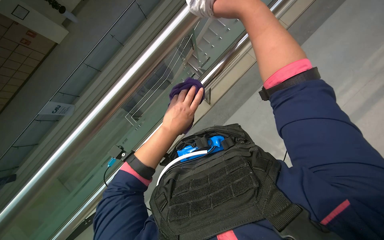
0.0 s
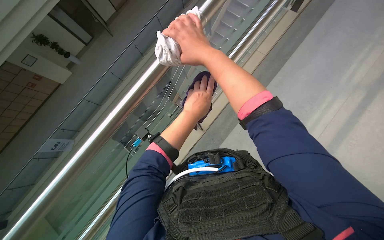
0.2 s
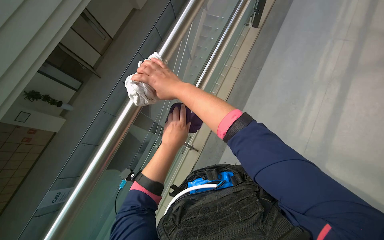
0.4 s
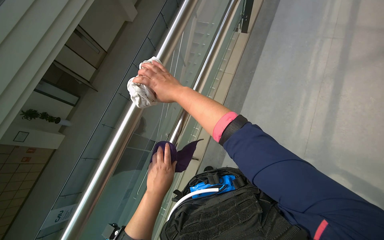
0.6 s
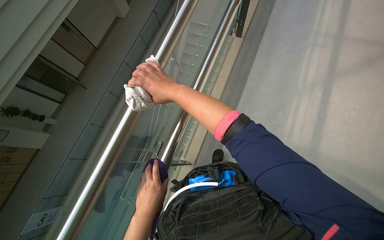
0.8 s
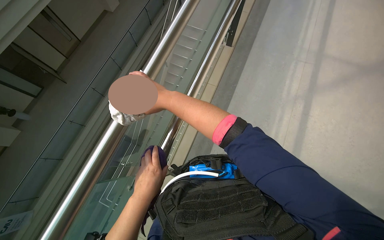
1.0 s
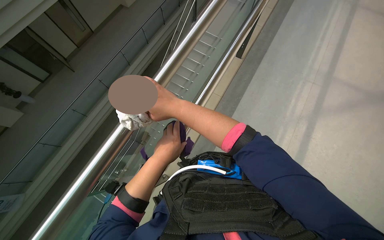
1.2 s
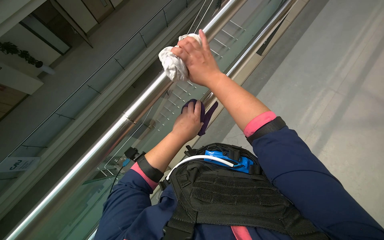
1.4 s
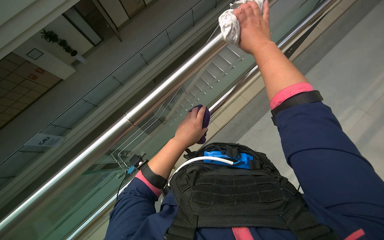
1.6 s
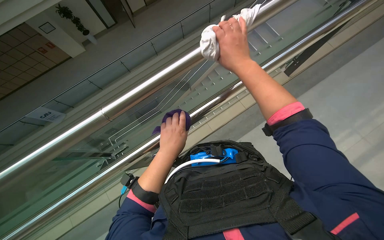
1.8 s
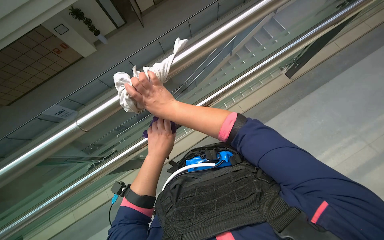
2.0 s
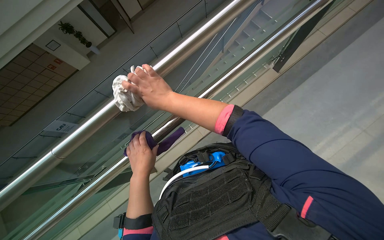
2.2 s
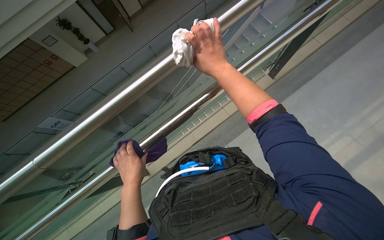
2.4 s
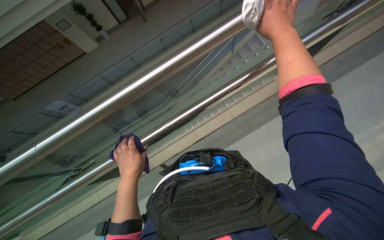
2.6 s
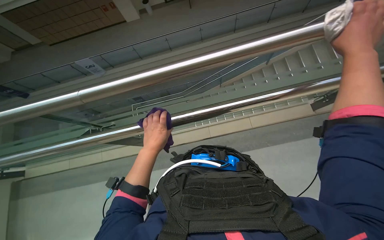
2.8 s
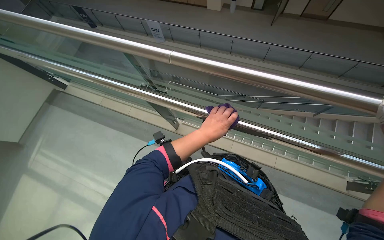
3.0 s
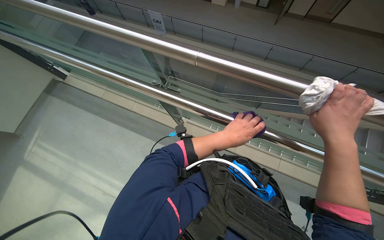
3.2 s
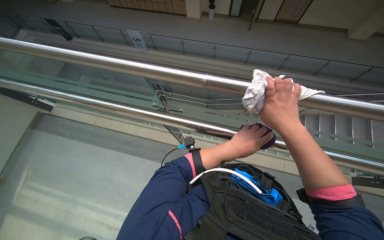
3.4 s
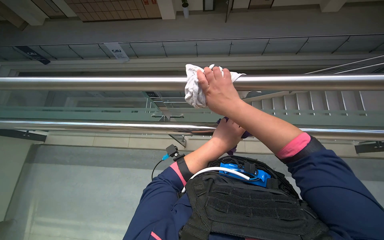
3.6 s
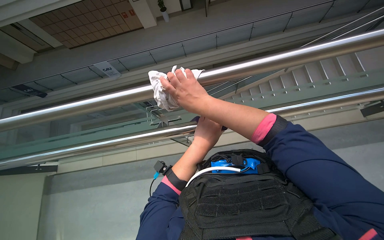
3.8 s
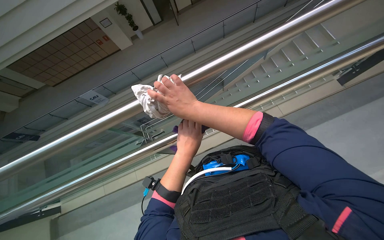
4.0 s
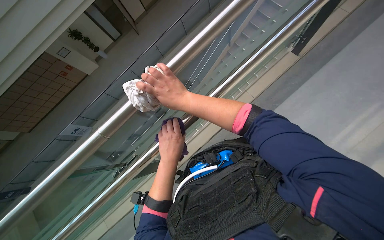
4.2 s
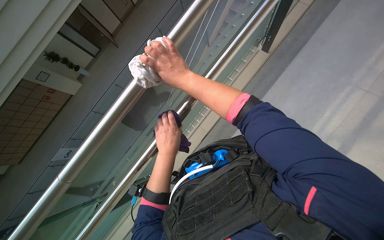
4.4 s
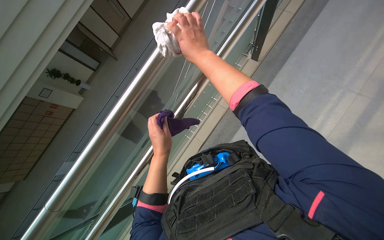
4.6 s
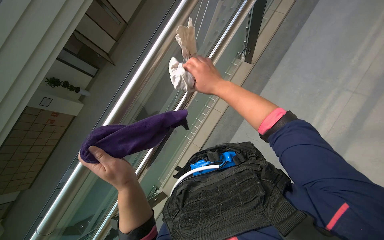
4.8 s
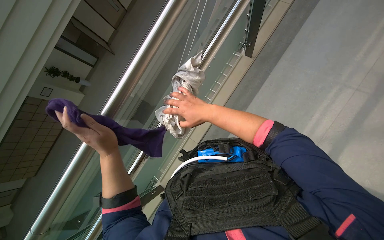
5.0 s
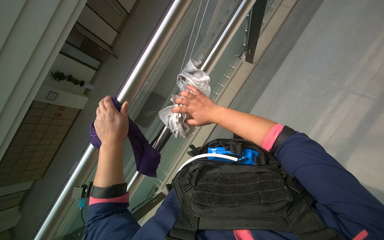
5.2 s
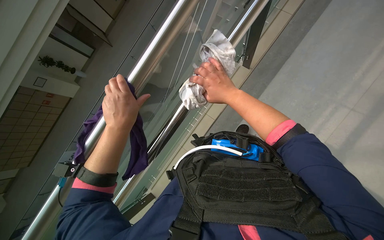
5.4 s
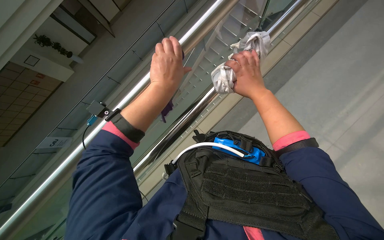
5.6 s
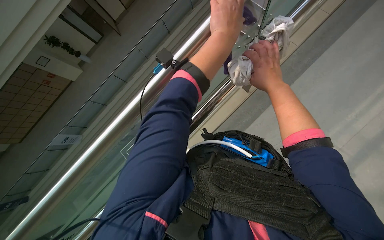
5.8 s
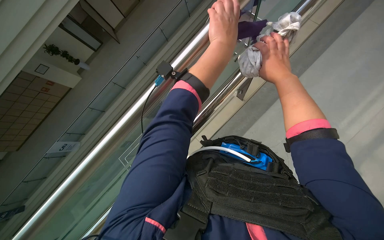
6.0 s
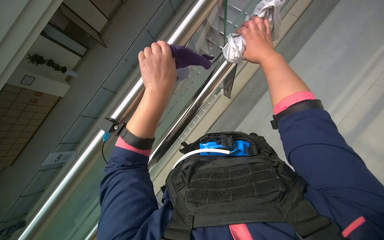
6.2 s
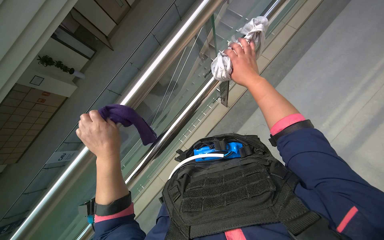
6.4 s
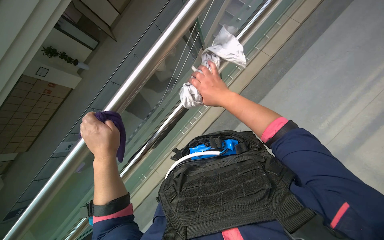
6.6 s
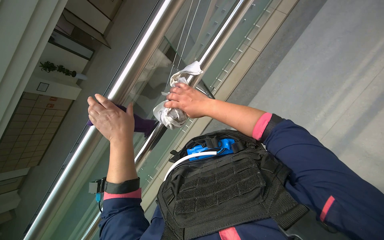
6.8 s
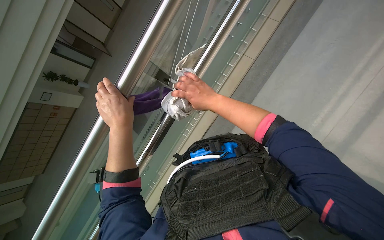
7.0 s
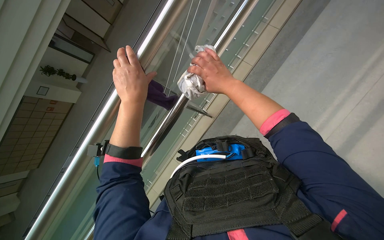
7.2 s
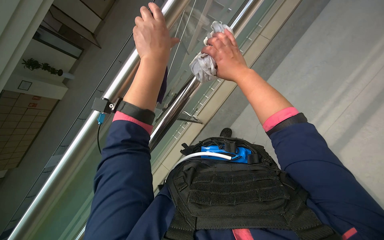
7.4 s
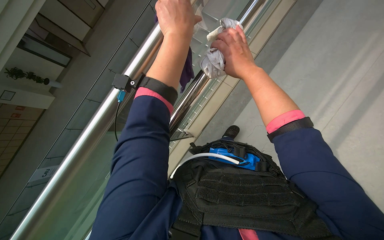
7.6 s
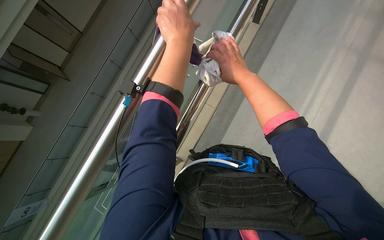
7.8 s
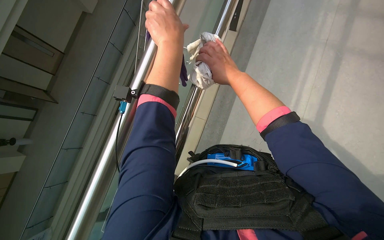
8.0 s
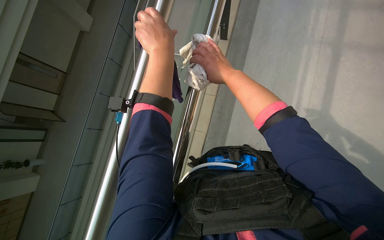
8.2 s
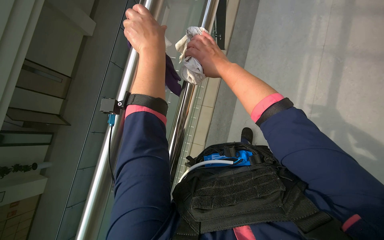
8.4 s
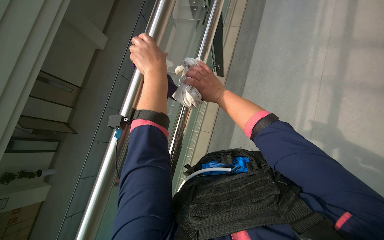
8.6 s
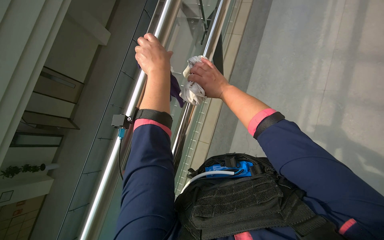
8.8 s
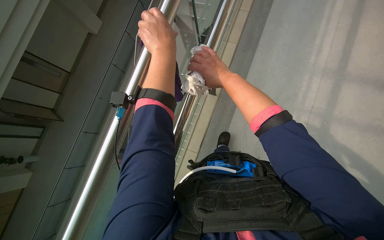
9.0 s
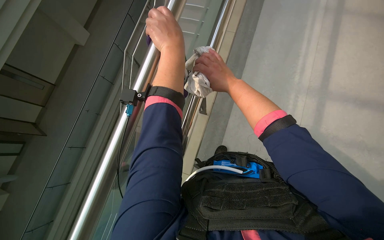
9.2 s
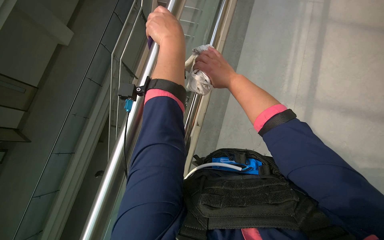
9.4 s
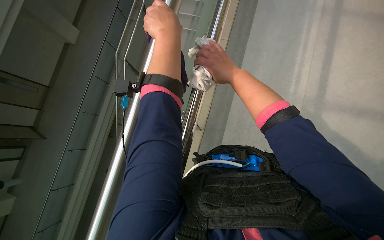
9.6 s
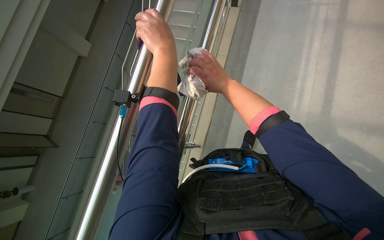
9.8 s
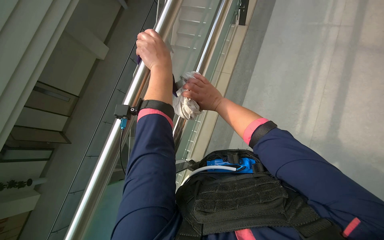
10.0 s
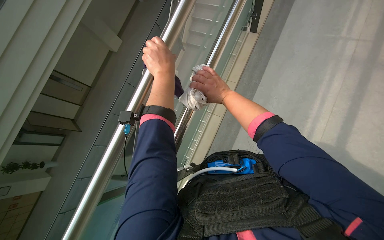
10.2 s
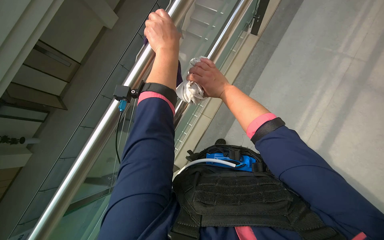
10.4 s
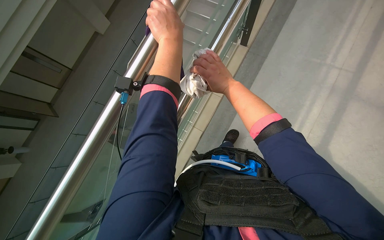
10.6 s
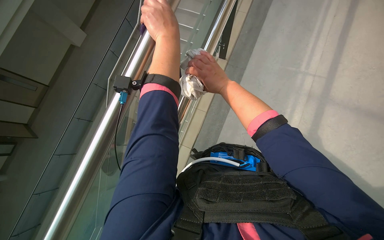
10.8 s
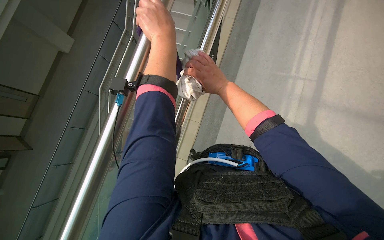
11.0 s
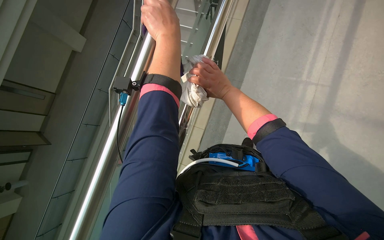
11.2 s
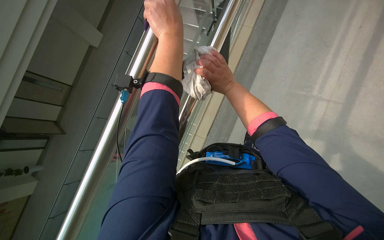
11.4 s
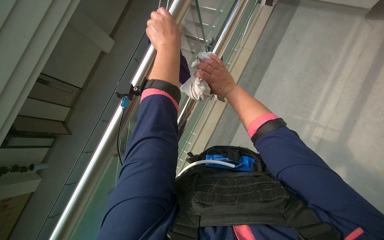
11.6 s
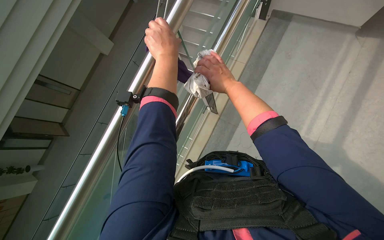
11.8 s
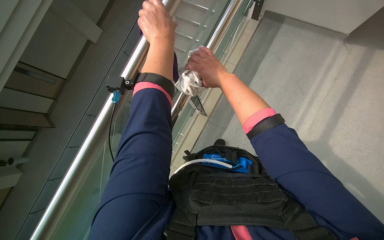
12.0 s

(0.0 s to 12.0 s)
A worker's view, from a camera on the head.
Job: wiping surfaces.
The whole recording: Wiping metal and glass railings. The worker wipes the metal and glass railings with a white cloth.
0.0 s - 1.6 s: The wearer looks roughly 20 degrees further upward.
3.0 s - 4.4 s: The head rotates about 70 degrees to the right.
4.4 s - 6.0 s: The left hand heads up the picture, covering roughly 15 cm.
6.0 s - 7.6 s: The left hand travels nearer to the camera by some 15 cm, and reaches approximately 25 cm to the left, then returns.
7.6 s - 9.0 s: The left hand goes approximately 10 cm farther from the camera.

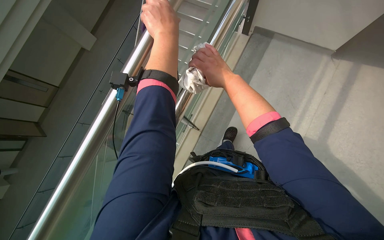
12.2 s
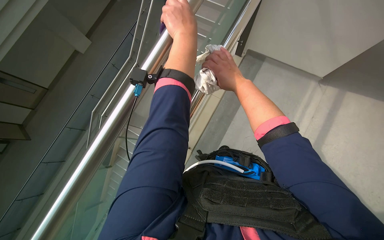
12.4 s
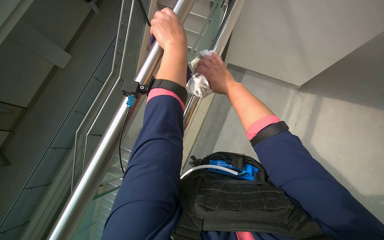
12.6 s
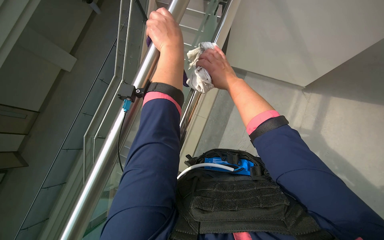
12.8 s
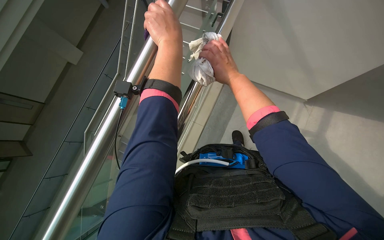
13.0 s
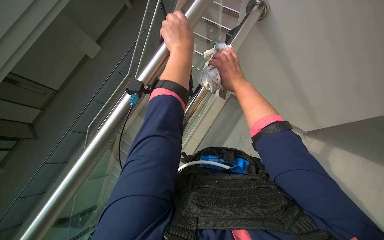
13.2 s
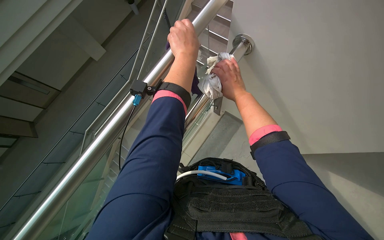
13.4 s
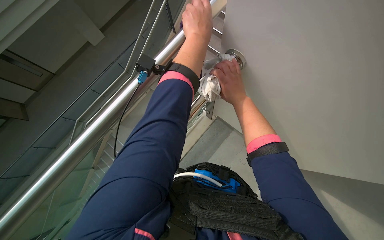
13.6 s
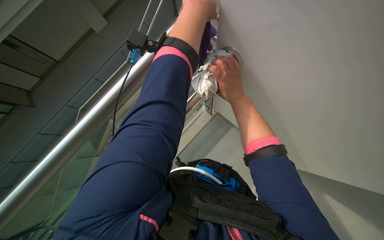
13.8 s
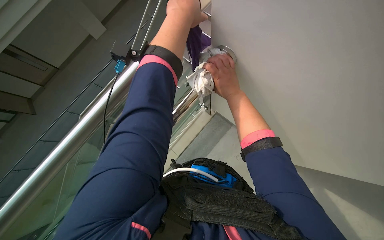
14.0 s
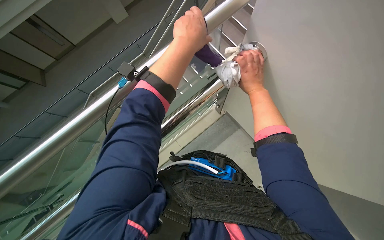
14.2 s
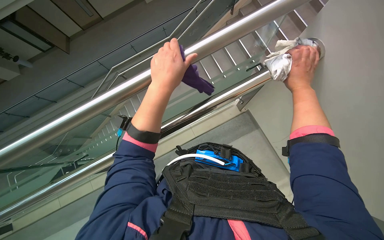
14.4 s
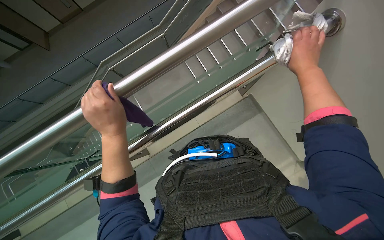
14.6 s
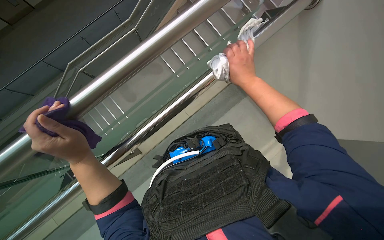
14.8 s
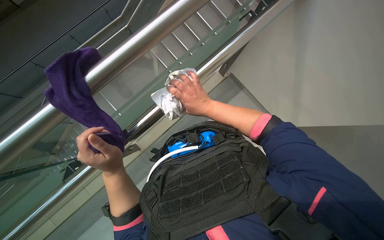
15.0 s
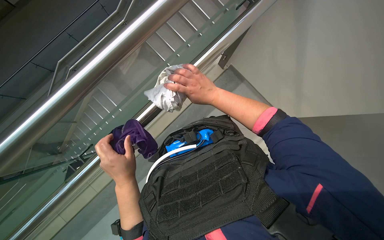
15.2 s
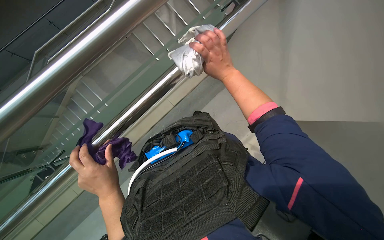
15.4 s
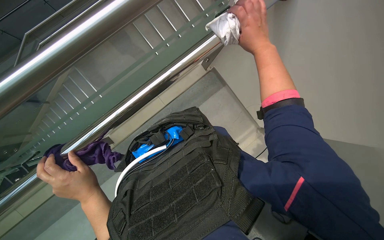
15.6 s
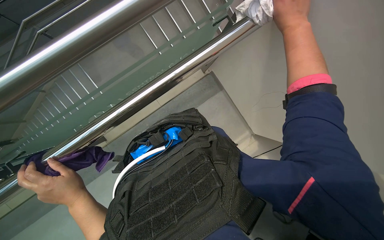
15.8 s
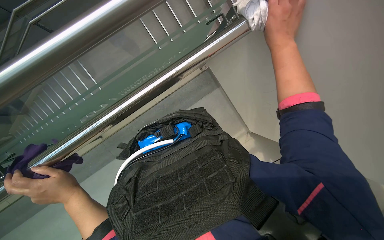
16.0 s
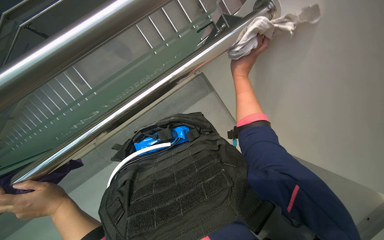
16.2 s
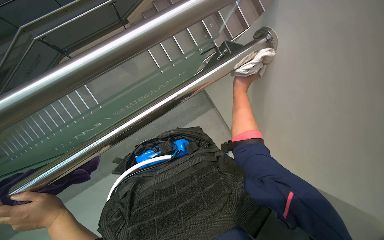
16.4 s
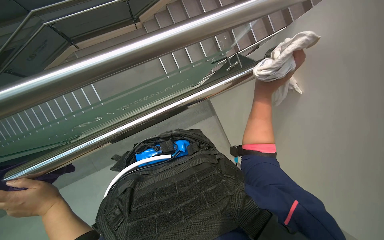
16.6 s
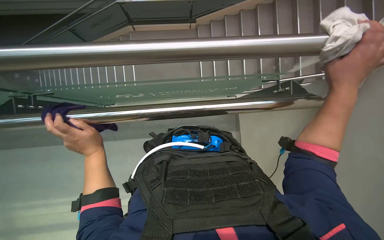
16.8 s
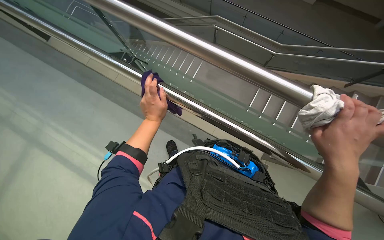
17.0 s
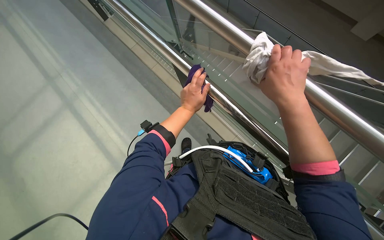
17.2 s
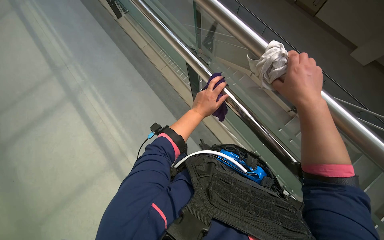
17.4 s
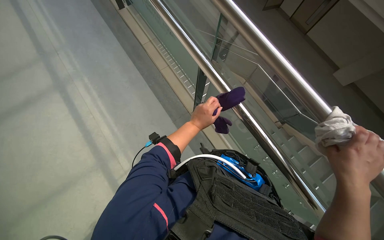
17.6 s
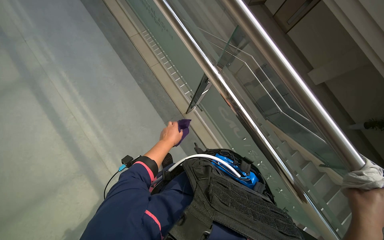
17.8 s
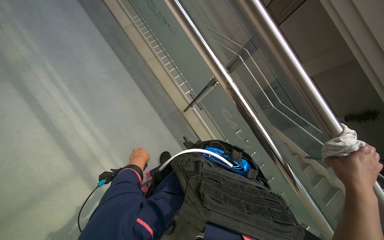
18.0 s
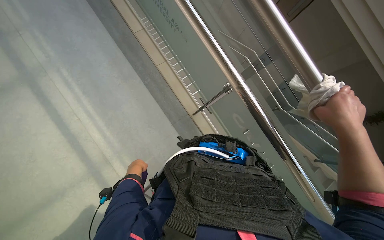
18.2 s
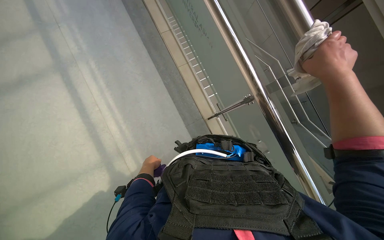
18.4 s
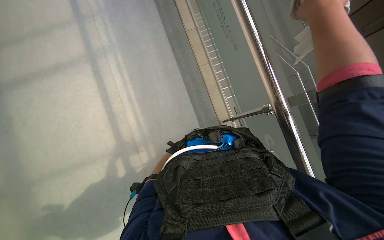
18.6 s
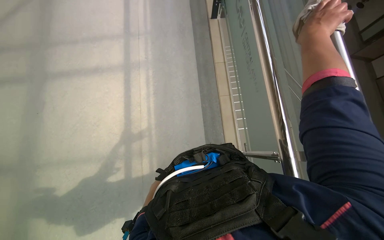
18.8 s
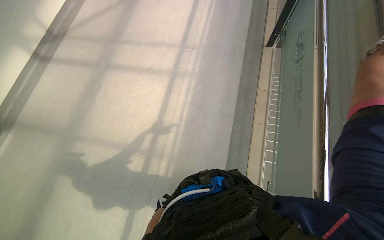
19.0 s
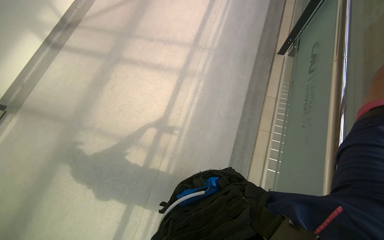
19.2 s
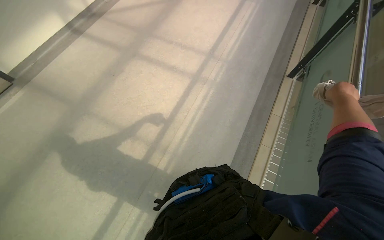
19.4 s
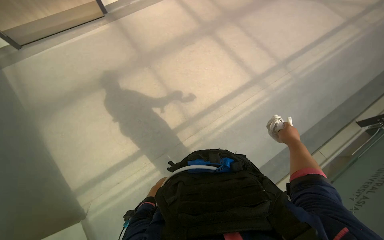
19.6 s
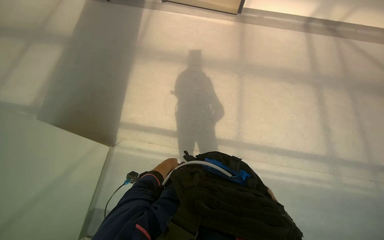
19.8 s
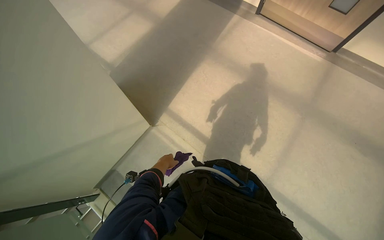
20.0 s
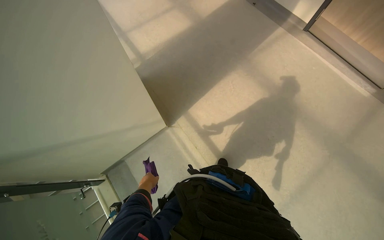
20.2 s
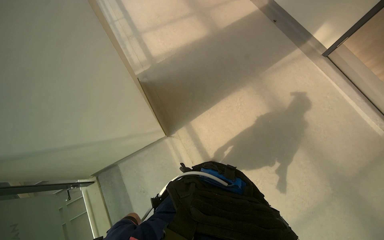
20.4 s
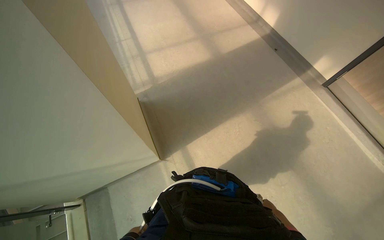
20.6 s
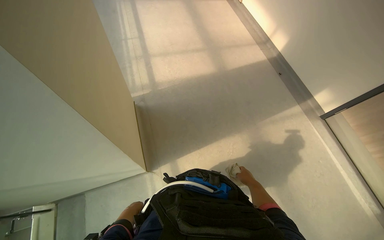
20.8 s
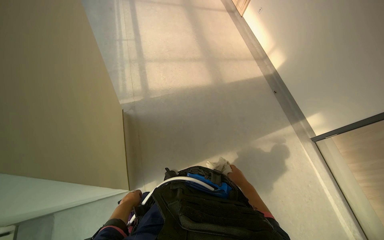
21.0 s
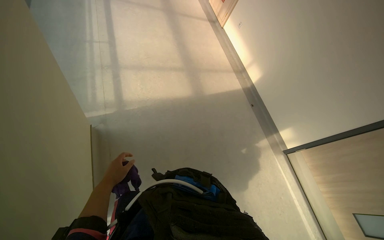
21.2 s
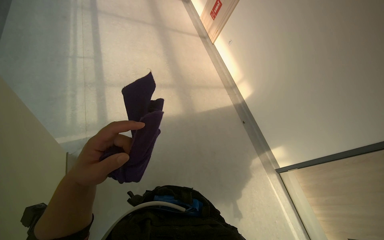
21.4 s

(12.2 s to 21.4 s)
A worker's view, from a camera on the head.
Job: wiping surfaces.
The whole recording: Wiping metal and glass railings. The worker wipes the metal and glass railings with a white cloth.
13.8 s - 15.2 s: The wearer looks approximately 15 degrees further downward. The left hand moves down the picture and to the left, about 60 cm.
16.8 s - 18.4 s: Everything in view rotates about 35 degrees clockwise.
18.4 s - 19.8 s: The head rotates about 110 degrees to the left.
19.8 s - 21.4 s: The wearer moves roughly 90 cm. Everything in view rotates some 60 degrees clockwise.
